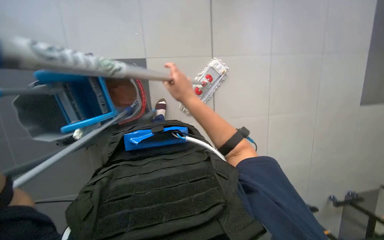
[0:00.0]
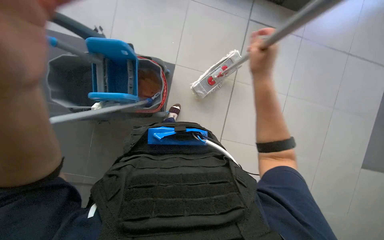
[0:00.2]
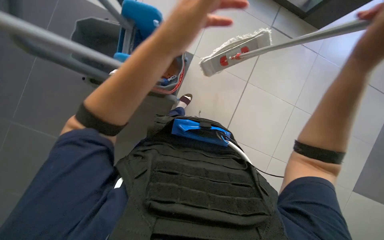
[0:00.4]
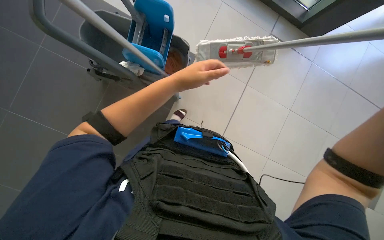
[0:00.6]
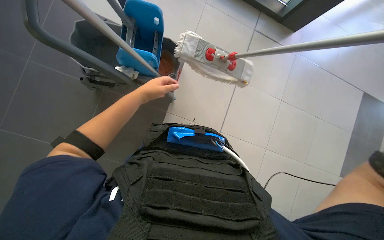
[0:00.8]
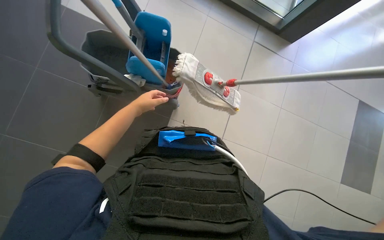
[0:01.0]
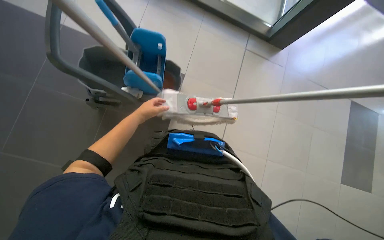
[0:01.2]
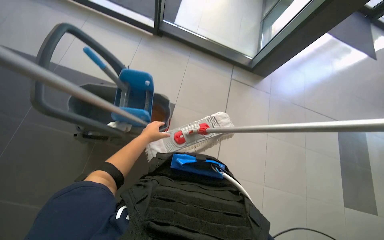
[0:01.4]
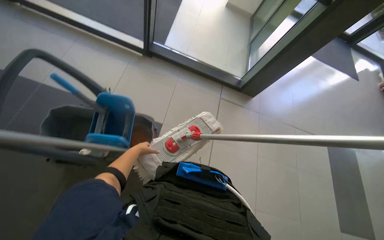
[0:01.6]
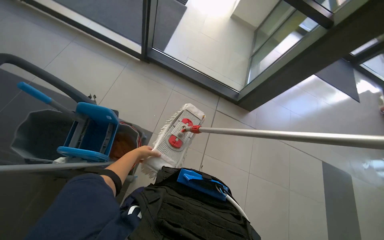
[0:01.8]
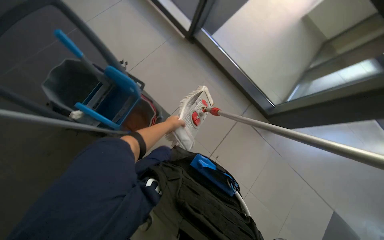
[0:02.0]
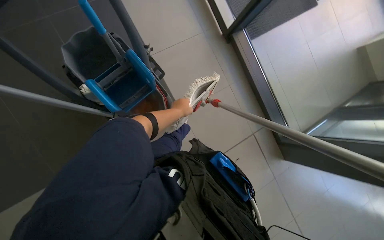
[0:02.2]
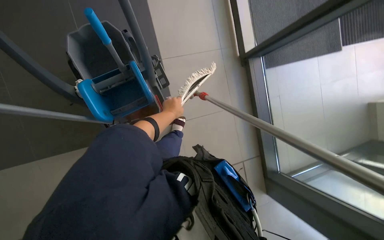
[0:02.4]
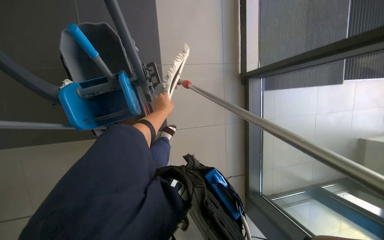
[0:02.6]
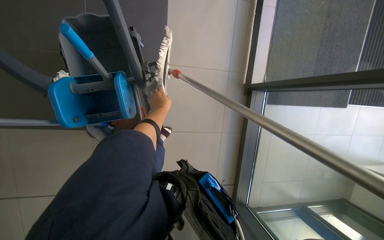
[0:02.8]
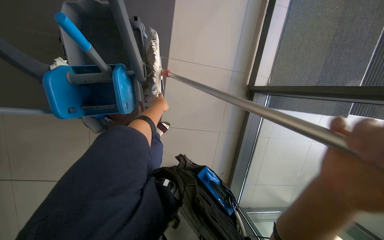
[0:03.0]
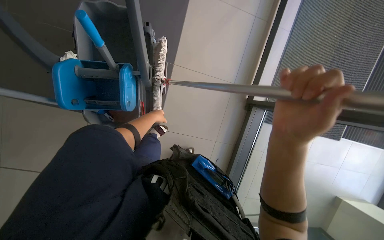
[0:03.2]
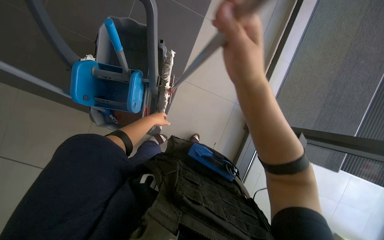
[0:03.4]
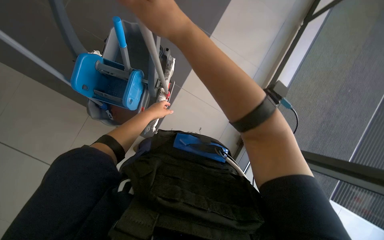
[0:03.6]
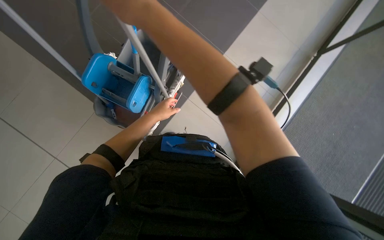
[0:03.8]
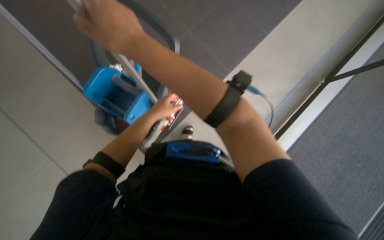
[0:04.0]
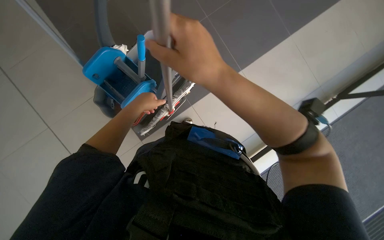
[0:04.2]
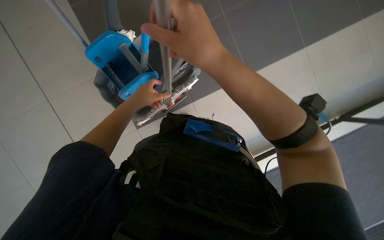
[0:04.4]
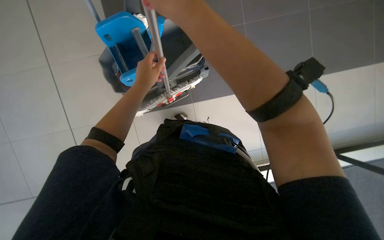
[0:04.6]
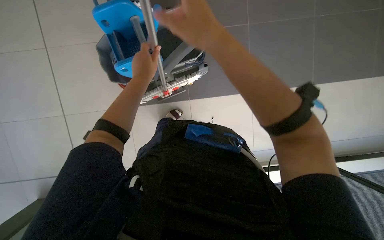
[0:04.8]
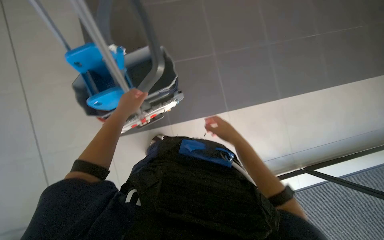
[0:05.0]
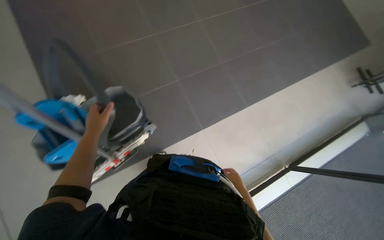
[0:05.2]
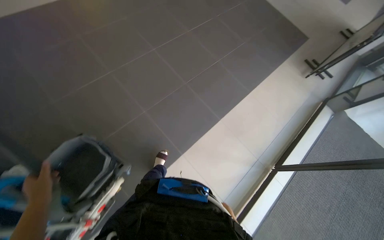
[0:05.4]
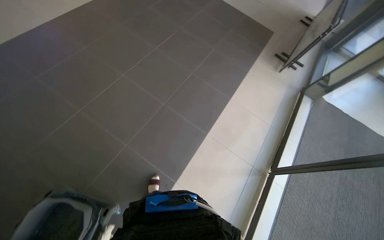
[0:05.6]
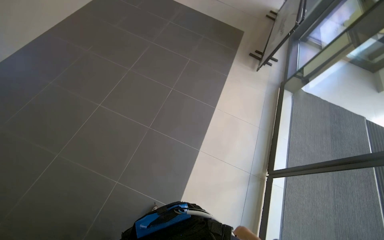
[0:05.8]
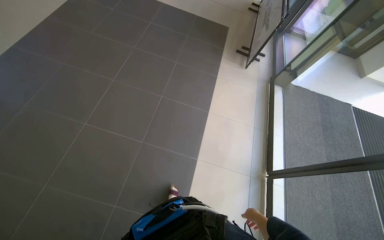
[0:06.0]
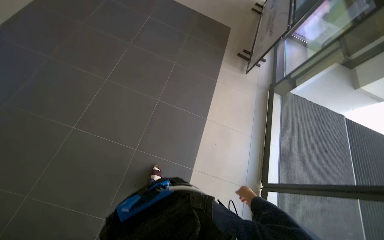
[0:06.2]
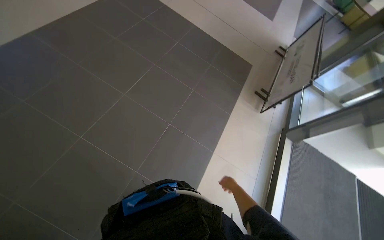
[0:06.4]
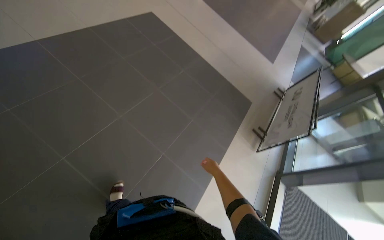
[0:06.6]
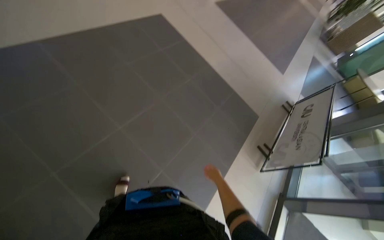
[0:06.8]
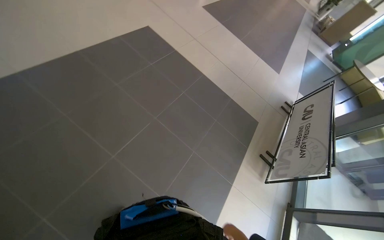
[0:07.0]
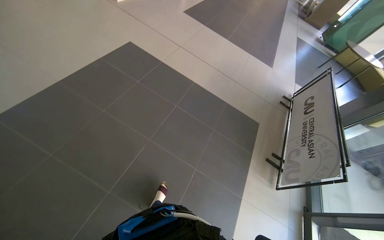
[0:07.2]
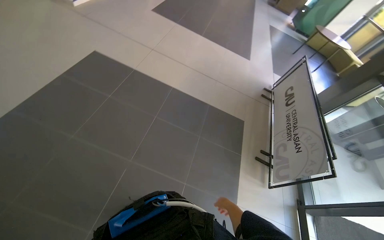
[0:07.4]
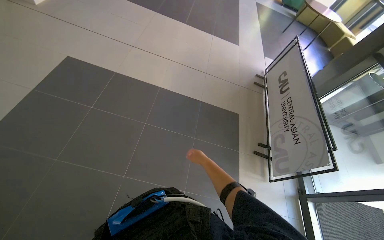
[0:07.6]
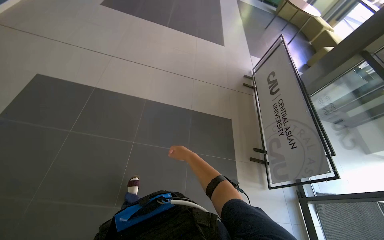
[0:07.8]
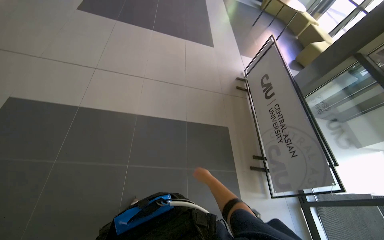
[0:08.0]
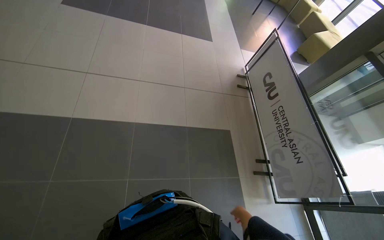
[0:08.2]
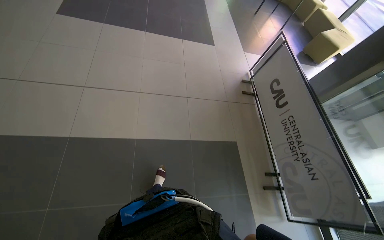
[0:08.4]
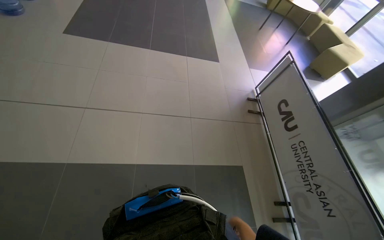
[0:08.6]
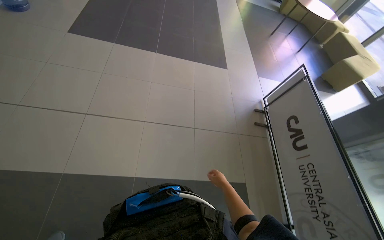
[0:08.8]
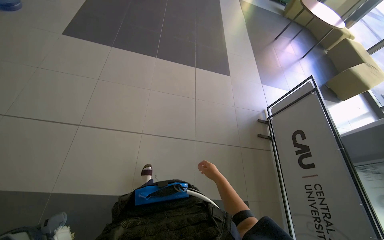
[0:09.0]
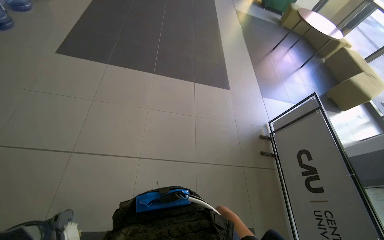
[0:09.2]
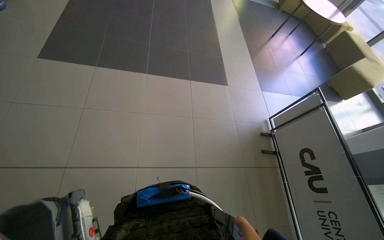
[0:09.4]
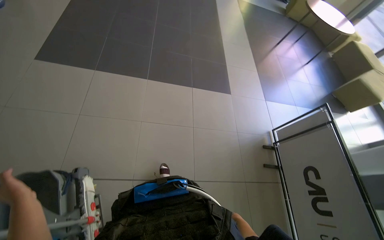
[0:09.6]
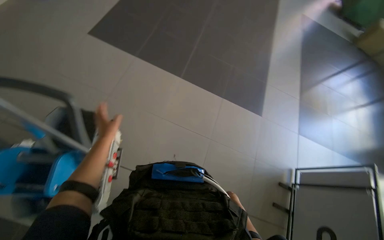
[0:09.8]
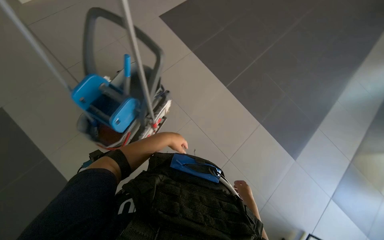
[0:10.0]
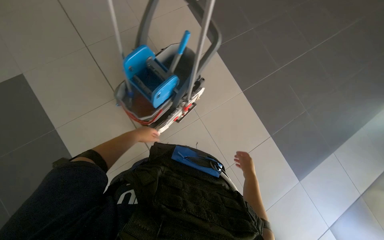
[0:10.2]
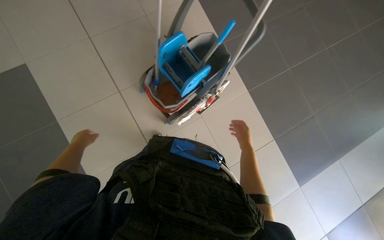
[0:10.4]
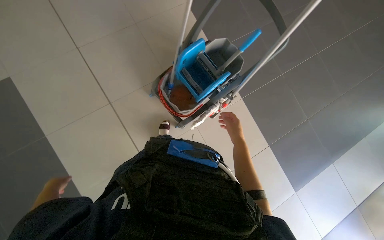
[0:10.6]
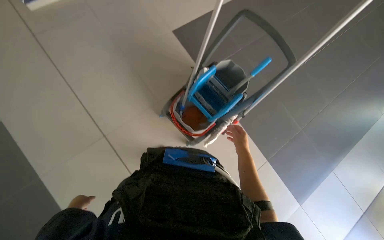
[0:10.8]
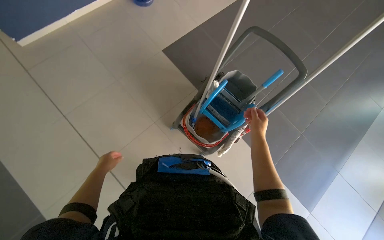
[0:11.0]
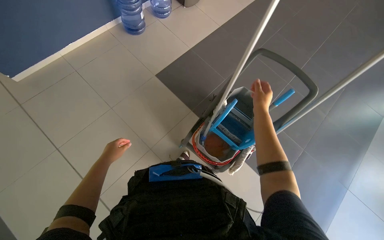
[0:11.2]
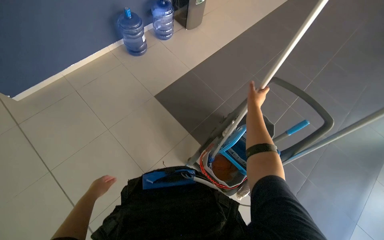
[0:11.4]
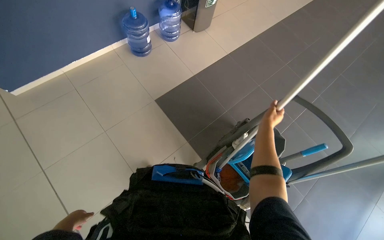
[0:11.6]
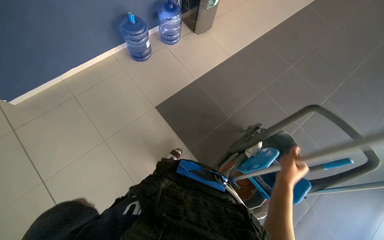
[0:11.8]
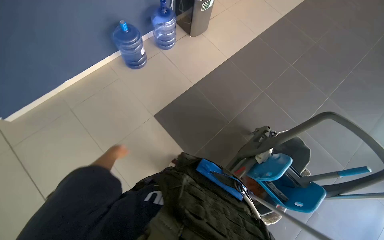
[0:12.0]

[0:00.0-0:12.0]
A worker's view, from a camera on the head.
Job: preparing cleaning supplies.
The whole recording: Changing mop head on cleaning cart. The worker changes the mop head on the cleaning cart, replacing a flat mop with a string mop.
0:00.0 to 0:01.6: The camera pitches upward, by some 15 degrees.
0:03.0 to 0:04.4: The view tilts approximately 20 degrees upward. Everything in view rotates roughly 50 degrees clockwise.
0:04.4 to 0:06.0: The head travels about 90 cm. The head rotates approximately 55 degrees to the right. The wearer looks some 20 degrees further upward.
0:07.6 to 0:09.0: The camera is carried roughly 1.5 m.
0:10.4 to 0:12.0: The view tilts approximately 15 degrees upward.

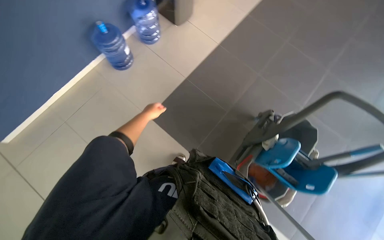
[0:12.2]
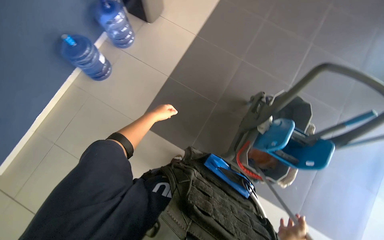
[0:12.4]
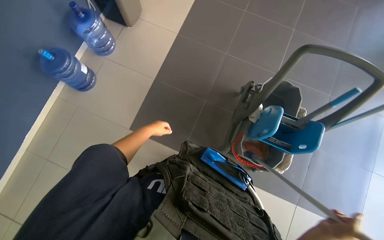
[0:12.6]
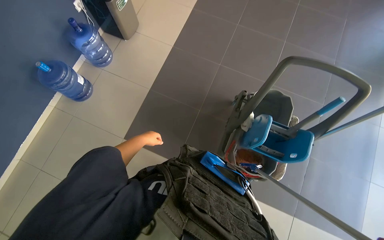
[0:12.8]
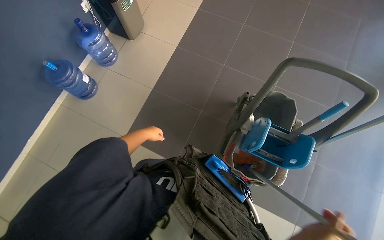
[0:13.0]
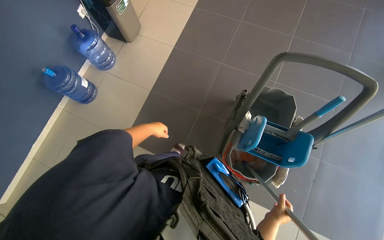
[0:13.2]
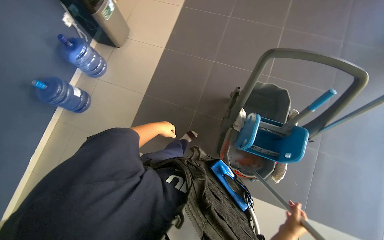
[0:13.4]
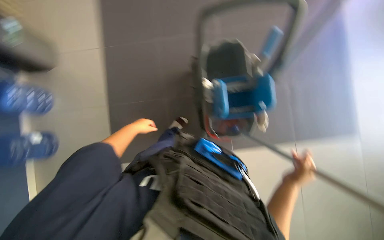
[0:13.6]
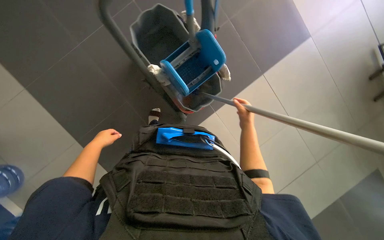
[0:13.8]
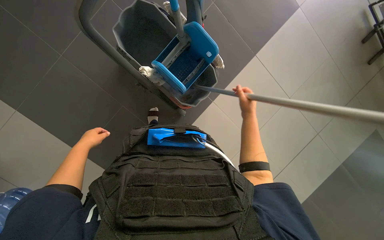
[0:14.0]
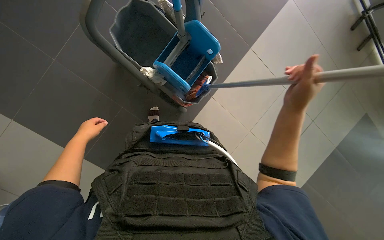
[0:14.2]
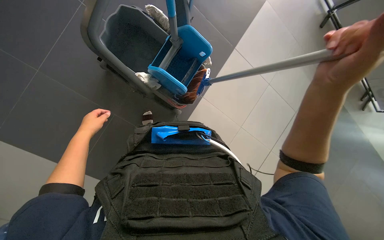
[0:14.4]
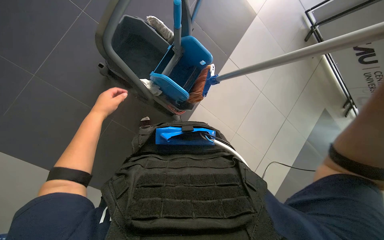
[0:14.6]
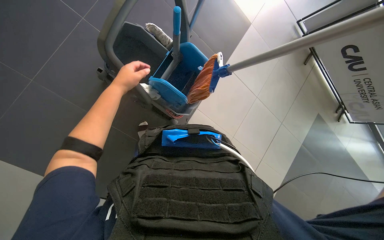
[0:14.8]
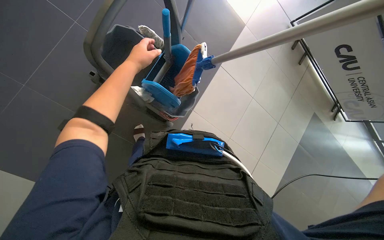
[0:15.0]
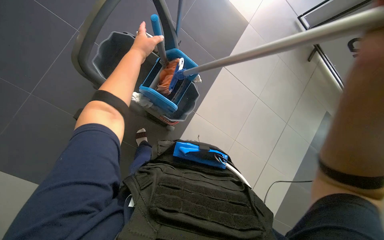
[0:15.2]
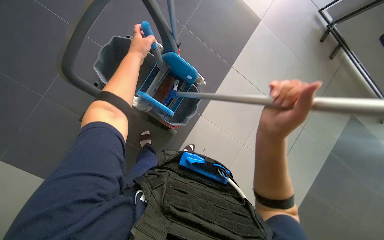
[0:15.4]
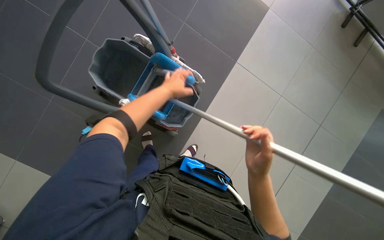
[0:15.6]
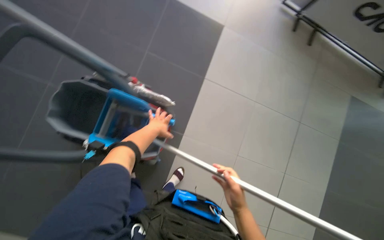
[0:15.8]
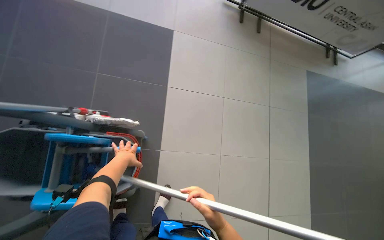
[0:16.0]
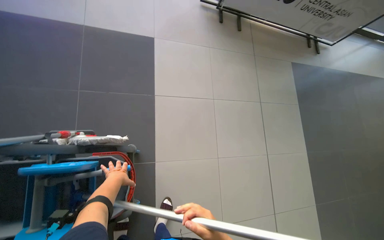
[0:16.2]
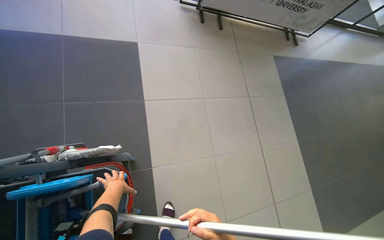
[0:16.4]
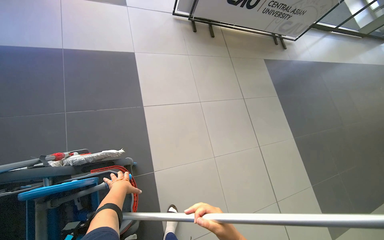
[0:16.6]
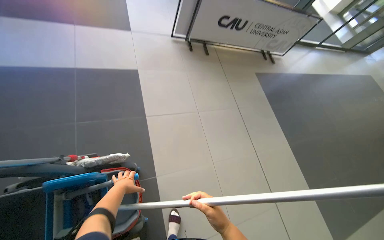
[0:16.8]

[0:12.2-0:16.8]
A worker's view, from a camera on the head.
Job: preparing cleaning supplies.
The whole recording: Changing mop head on cleaning cart. The worker changes the mop head on the cleaning cart, replacing a flat mop with a string mop.
0:12.2 to 0:13.8: The camera is carried some 40 cm. The wearer looks about 80 degrees further to the right. The view tilts roughly 15 degrees downward.
0:13.8 to 0:15.2: The left hand shifts some 40 cm up the picture, to the right and nearer to the camera.
0:15.2 to 0:16.8: The wearer looks some 45 degrees further to the right. The camera pitches upward, by approximately 15 degrees.

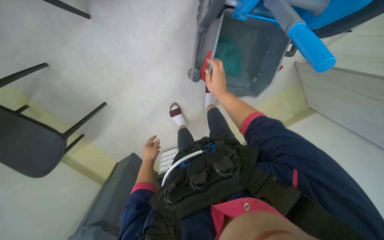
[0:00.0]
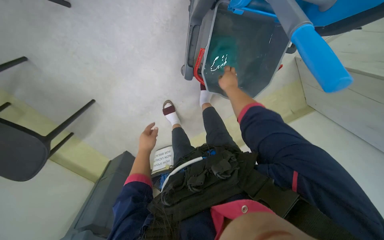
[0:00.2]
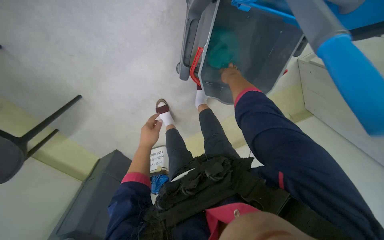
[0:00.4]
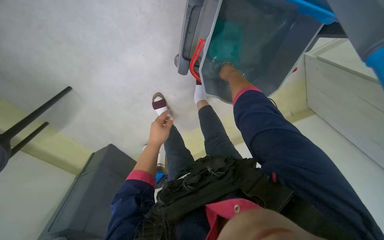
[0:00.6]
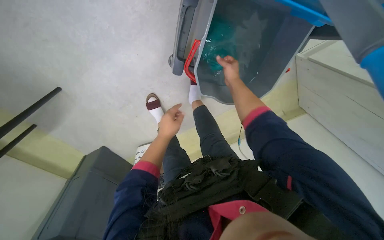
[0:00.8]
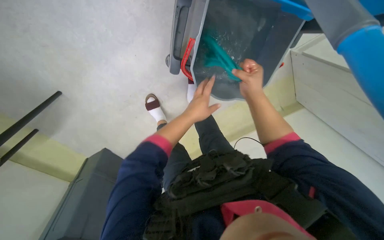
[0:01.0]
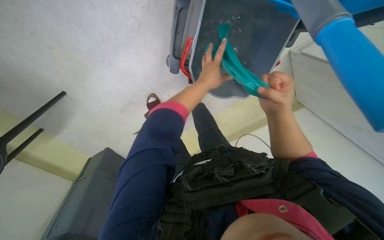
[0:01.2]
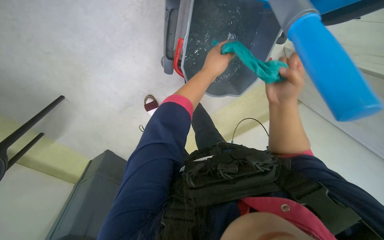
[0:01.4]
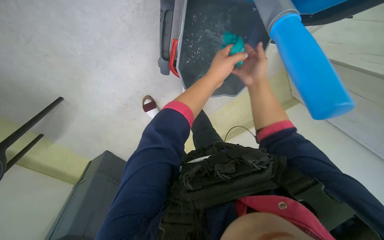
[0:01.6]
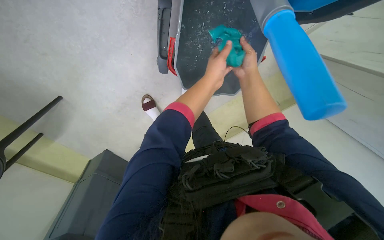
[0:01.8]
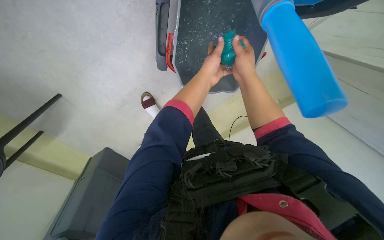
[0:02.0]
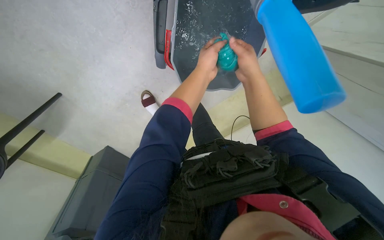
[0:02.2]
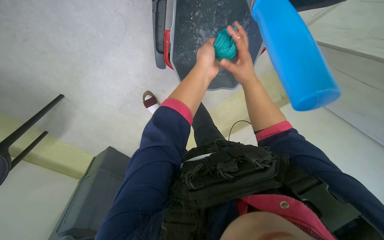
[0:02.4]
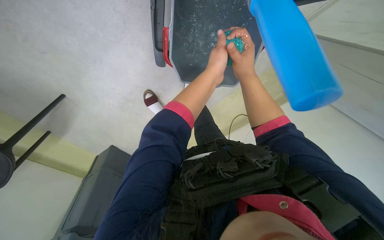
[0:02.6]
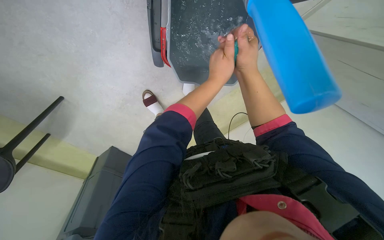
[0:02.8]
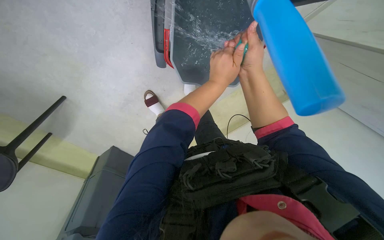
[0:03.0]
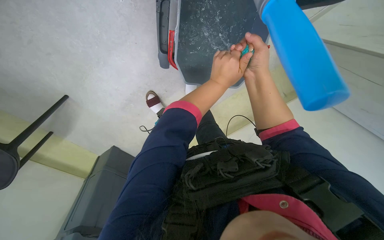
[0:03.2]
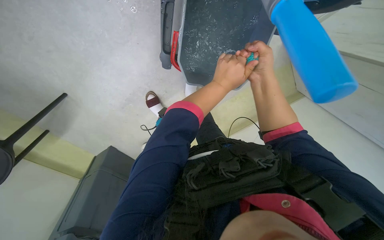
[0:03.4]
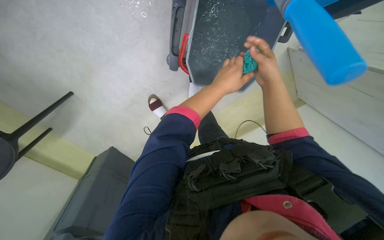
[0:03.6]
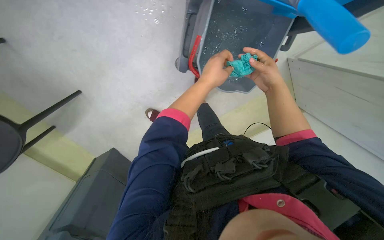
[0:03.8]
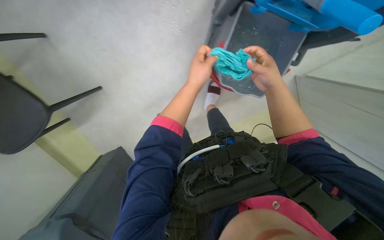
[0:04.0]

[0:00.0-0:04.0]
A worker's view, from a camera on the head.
Job: cleaning windows.
The whole recording: Wiping window frame. The worker wipes the window frame with a cleaning cloth.
0:00.0 to 0:01.4: The view swings approximately 15 degrees to the right. The left hand goes some 50 cm to the right, up the picture and nearer to the camera, while the right hand travels nearer to the camera and to the right by approximately 25 cm.
0:01.4 to 0:02.6: The right hand shifts about 15 cm farther from the camera and up the picture.
0:02.6 to 0:04.0: The right hand moves nearer to the camera, about 15 cm.
